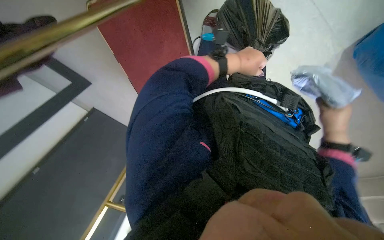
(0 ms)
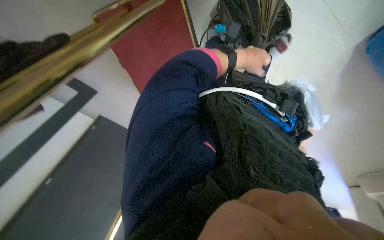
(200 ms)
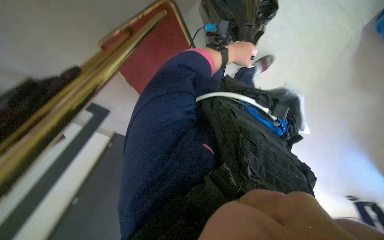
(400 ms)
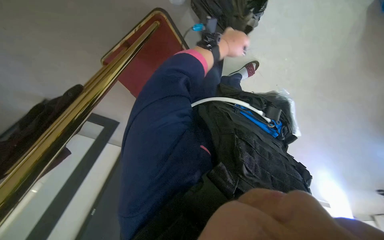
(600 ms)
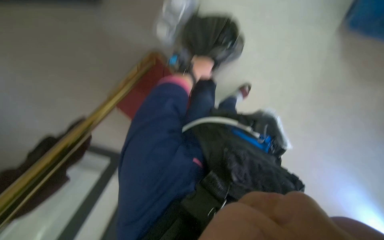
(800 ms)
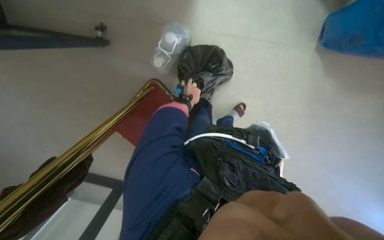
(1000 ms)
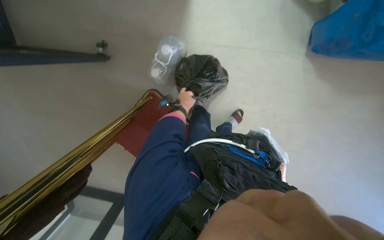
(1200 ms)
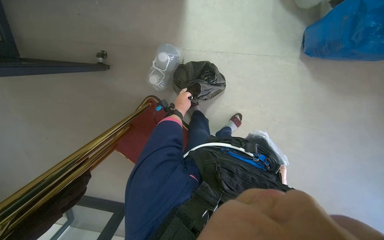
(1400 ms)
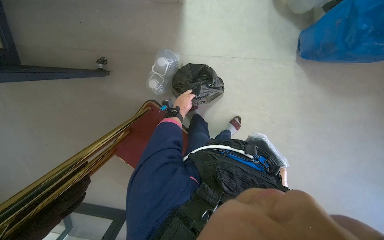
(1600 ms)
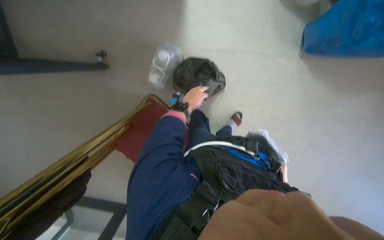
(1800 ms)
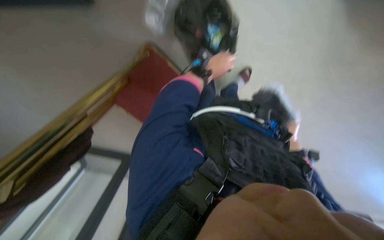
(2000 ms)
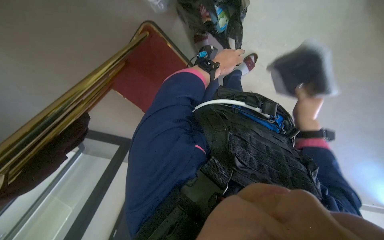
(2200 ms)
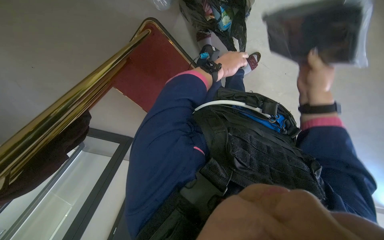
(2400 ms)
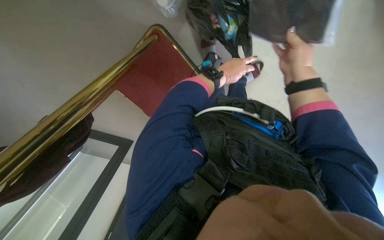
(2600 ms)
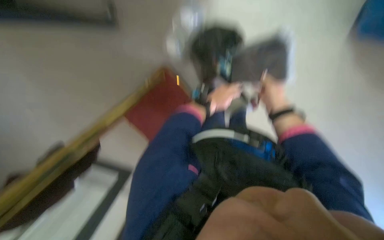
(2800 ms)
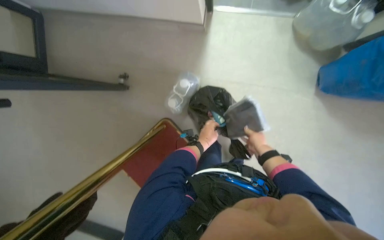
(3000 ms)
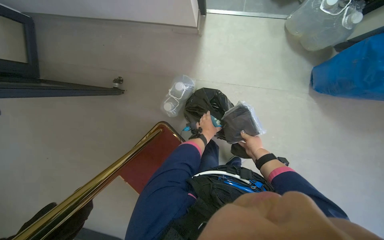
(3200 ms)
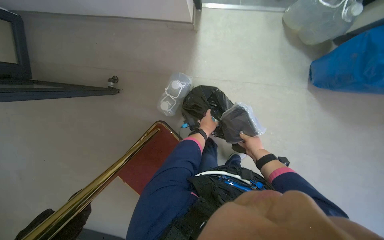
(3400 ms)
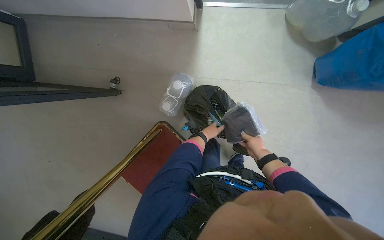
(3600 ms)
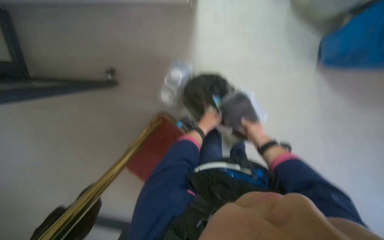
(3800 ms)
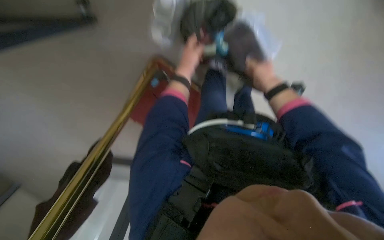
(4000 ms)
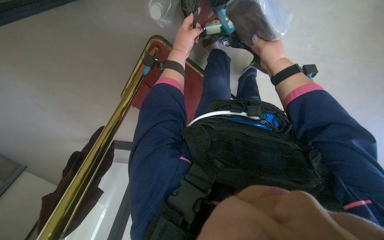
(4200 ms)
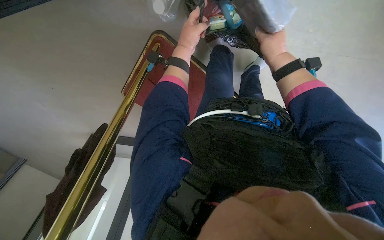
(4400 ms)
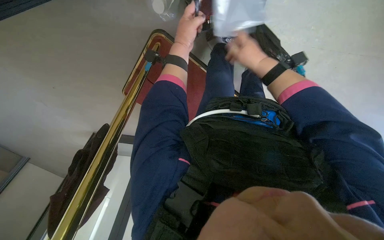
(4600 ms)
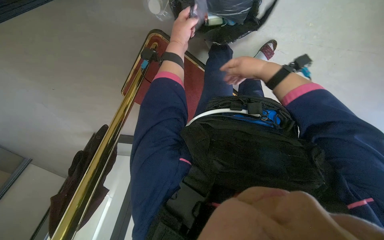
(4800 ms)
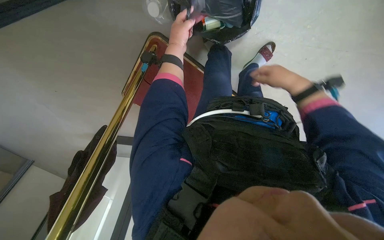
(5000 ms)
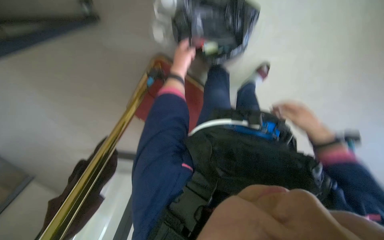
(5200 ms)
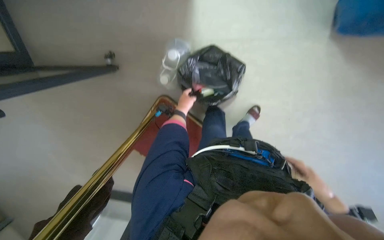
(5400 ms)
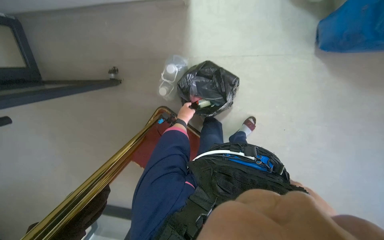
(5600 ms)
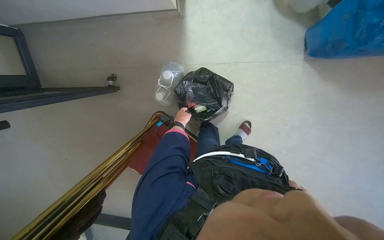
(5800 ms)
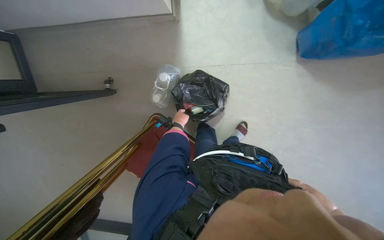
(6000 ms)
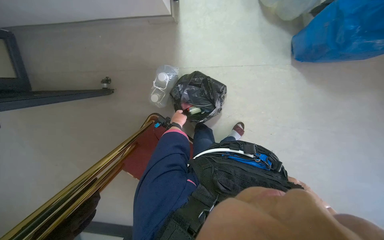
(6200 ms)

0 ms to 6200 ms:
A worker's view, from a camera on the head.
Job: organizing items.
The whole recording: Organizing items on floor. The worker sorts items from a box, moves bottles, and collects items into a trash bag on the floor.
0 ms to 1600 ms: The view tilts some 25 degrees upward. The left hand travels to the left by roughly 10 cm.
1600 ms to 3200 ms: The view tilts about 20 degrees downward.
3200 ms to 4600 ms: The camera pitches downward, by roughly 25 degrees. Both hands move up the picture, approximately 20 cm.
4600 ms to 6200 ms: The wearer looks approximately 30 degrees further upward.

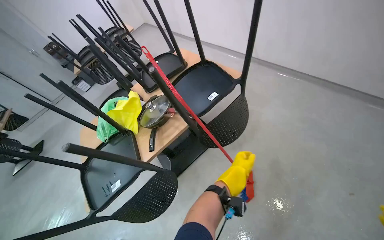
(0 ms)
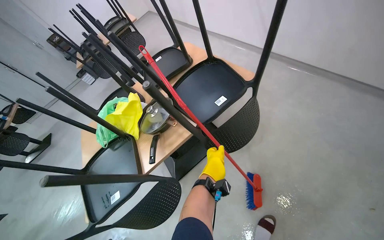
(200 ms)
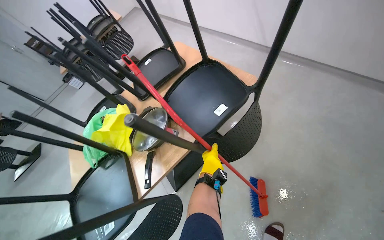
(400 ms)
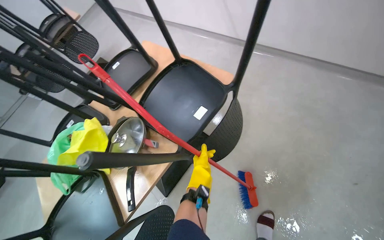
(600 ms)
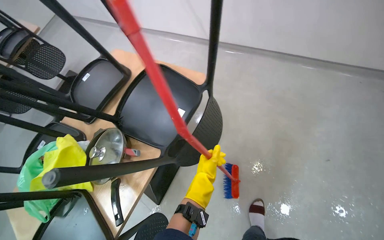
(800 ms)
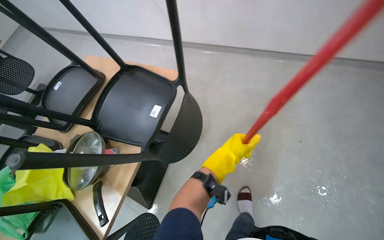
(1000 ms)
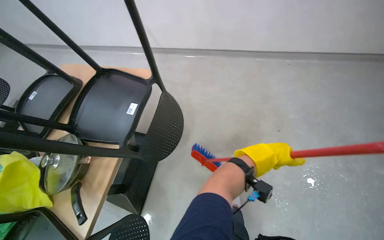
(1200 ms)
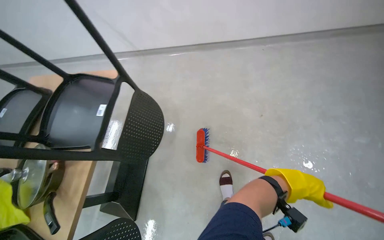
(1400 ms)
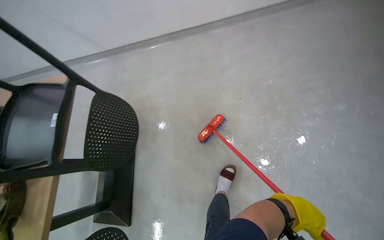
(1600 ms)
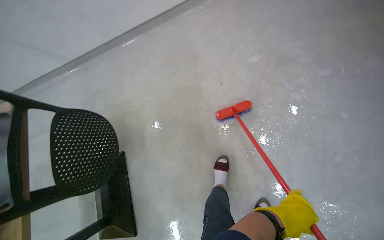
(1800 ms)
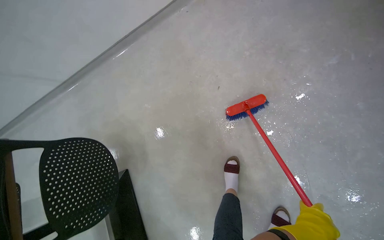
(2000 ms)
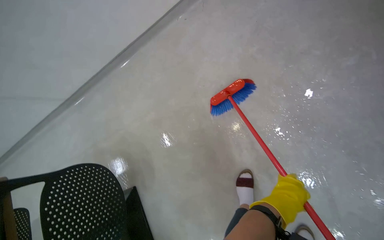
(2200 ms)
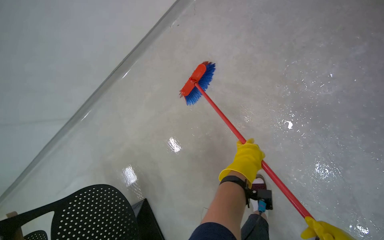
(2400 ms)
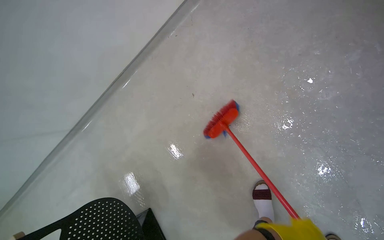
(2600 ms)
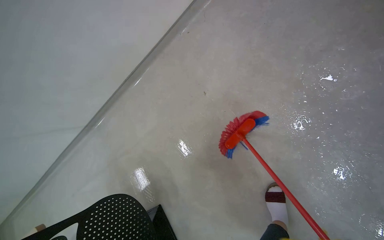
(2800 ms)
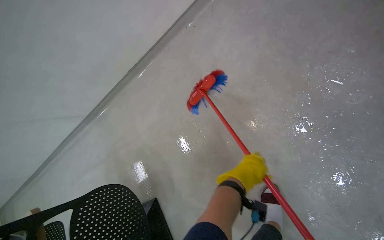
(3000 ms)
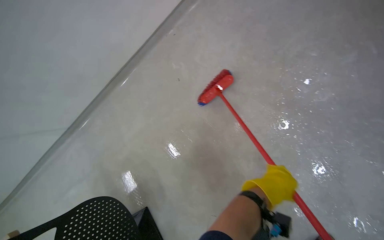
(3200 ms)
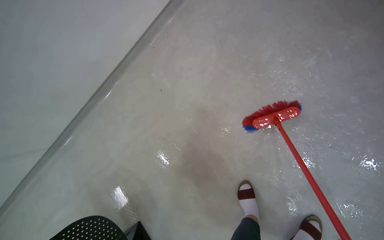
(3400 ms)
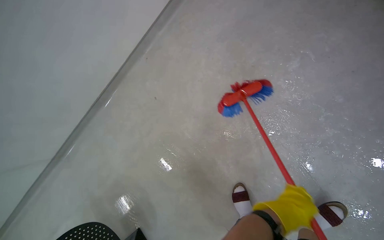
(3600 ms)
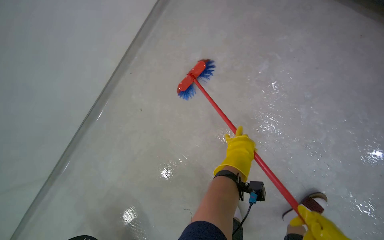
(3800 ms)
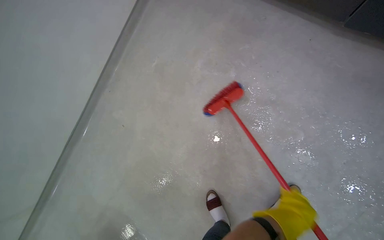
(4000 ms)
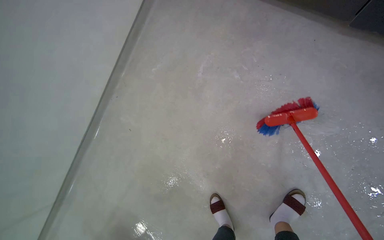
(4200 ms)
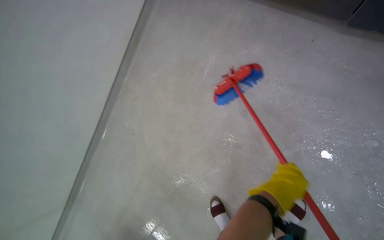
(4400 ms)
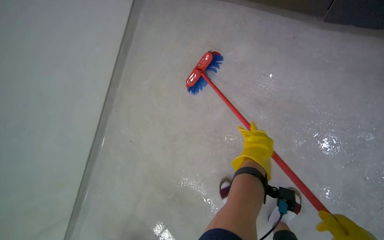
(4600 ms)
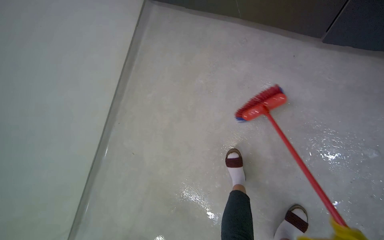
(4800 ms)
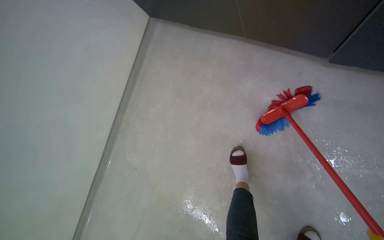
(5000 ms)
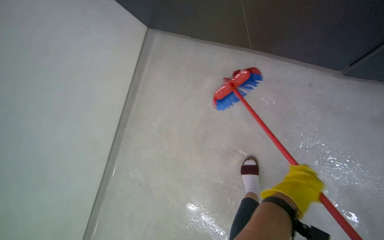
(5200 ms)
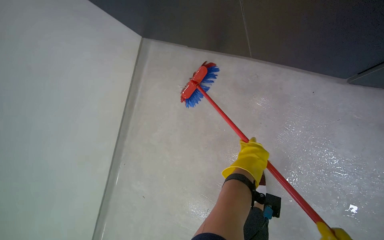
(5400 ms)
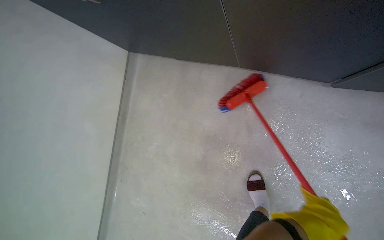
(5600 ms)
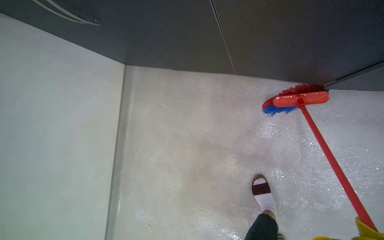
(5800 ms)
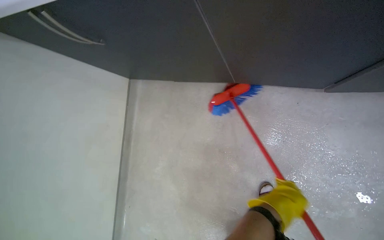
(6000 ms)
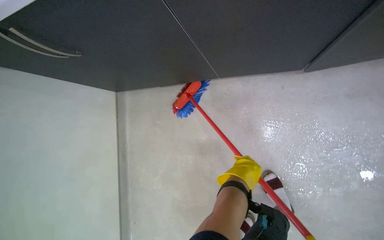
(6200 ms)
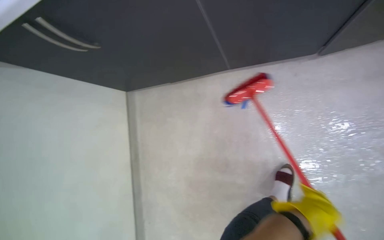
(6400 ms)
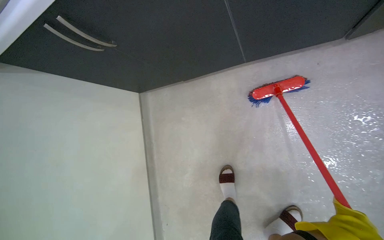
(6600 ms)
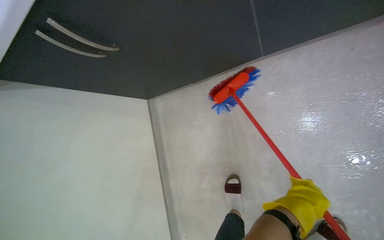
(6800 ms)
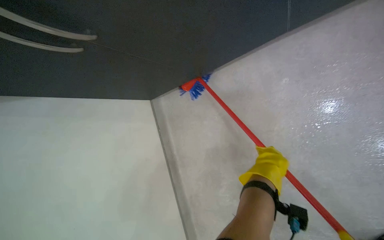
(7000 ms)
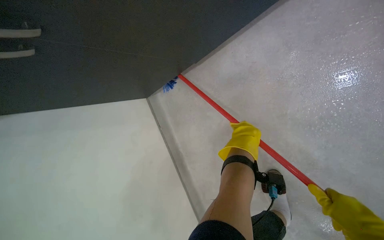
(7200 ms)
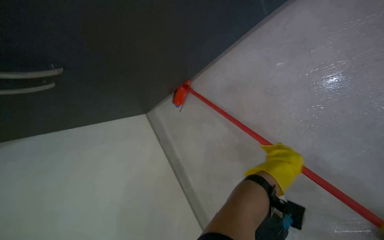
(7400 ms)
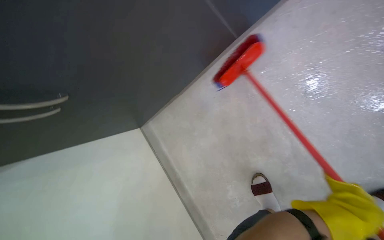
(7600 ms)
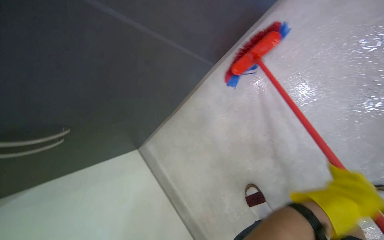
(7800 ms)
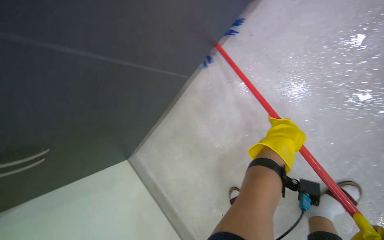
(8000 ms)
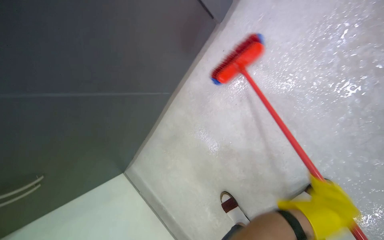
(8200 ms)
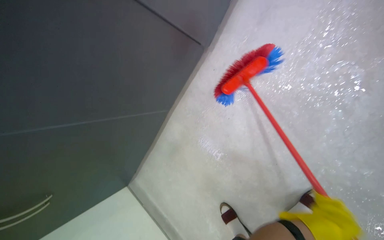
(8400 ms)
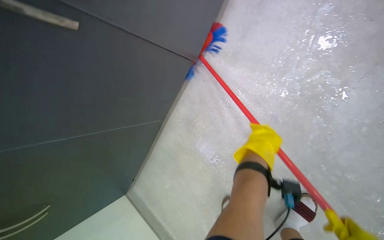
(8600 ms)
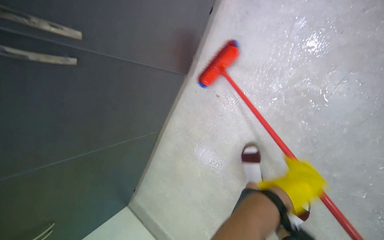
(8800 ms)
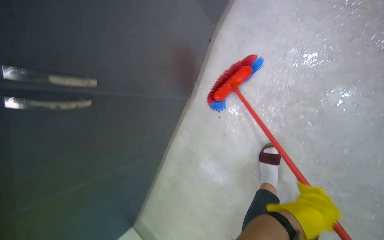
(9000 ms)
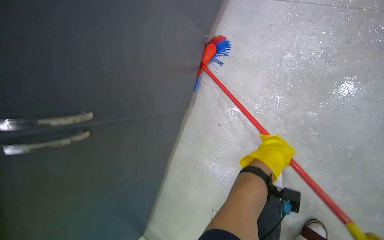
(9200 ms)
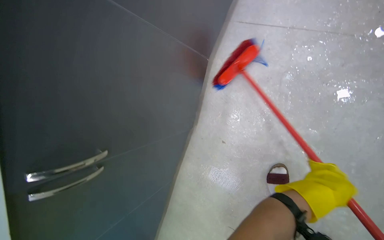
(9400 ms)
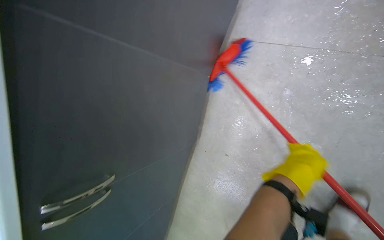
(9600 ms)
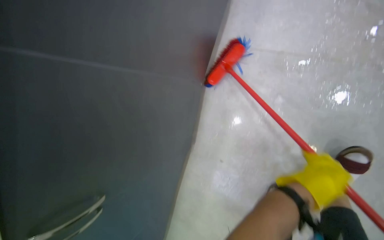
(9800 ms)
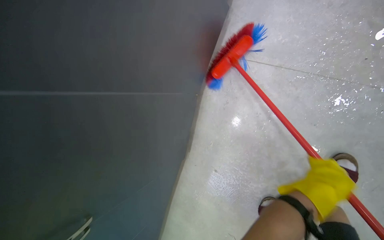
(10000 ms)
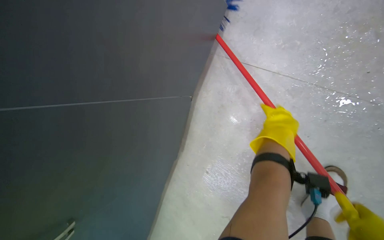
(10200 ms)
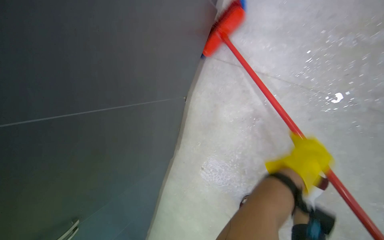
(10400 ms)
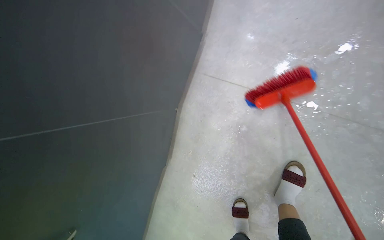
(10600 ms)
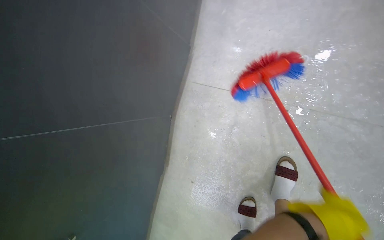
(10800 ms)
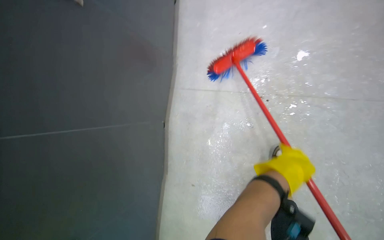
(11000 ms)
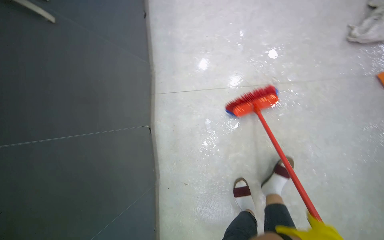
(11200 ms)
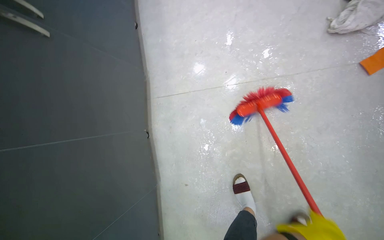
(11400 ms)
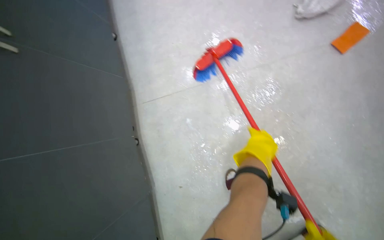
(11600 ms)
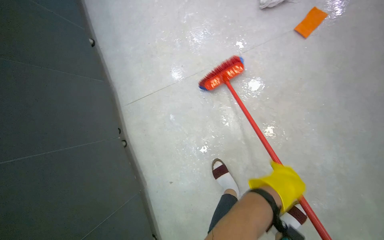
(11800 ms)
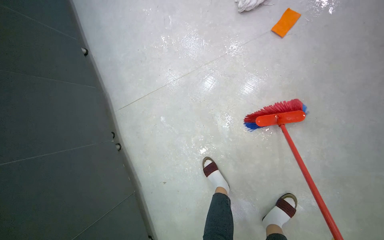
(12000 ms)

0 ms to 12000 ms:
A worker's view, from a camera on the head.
Job: mopping floor.
The whole recording: Mopping kitchen floor. The worker mops the kitchen floor with a flat mop, periodically cleaning the mop head in a bucket.
0 ms to 1600 ms: The head rotates approximately 50 degrees to the right.
1600 ms to 3000 ms: The camera is carried some 40 cm. Everything in view rotates approximately 30 degrees counterclockwise.
3000 ms to 4400 ms: The camera is carried approximately 50 cm.
4400 ms to 6000 ms: The camera is carried about 40 cm.
6000 ms to 7600 ms: Everything in view rotates approximately 25 degrees counterclockwise.
7600 ms to 9000 ms: The wearer looks about 25 degrees further to the right. The camera pitches upward, by approximately 20 degrees.
9000 ms to 10400 ms: The camera is carried roughly 40 cm.
10400 ms to 12000 ms: The head travels about 60 cm. The view tilts roughly 25 degrees upward. Everything in view rotates about 40 degrees counterclockwise.

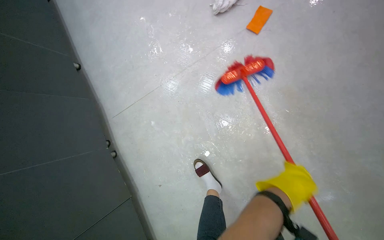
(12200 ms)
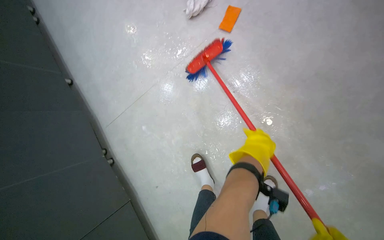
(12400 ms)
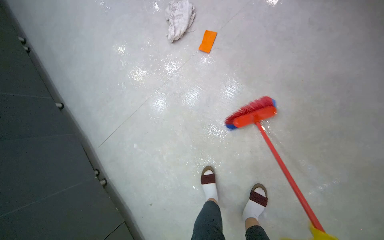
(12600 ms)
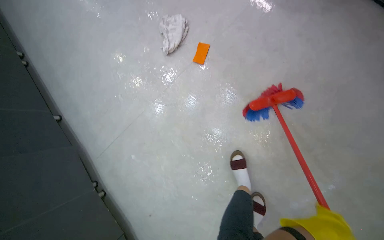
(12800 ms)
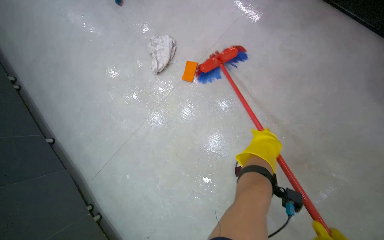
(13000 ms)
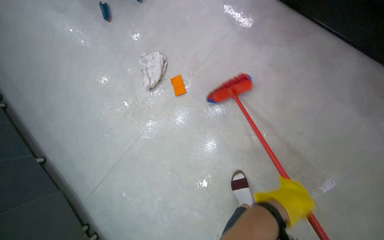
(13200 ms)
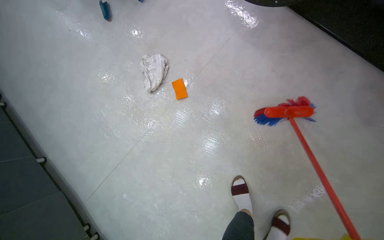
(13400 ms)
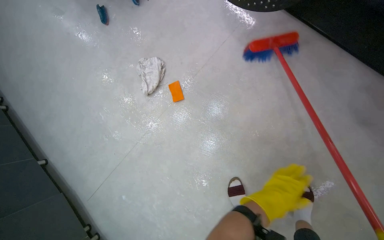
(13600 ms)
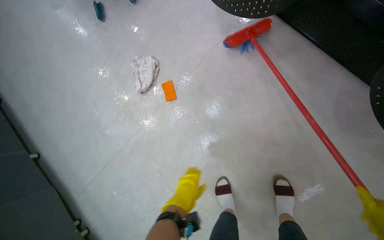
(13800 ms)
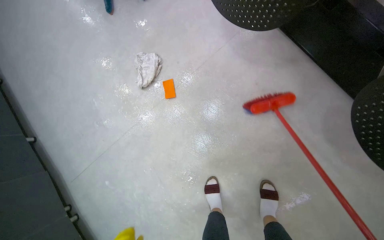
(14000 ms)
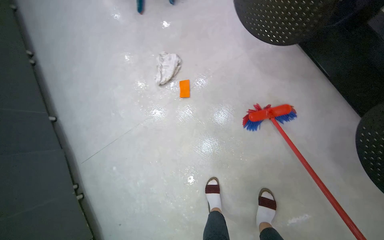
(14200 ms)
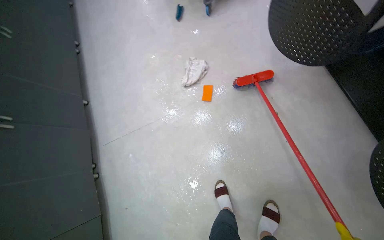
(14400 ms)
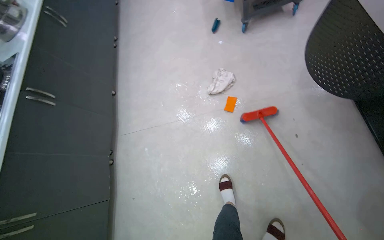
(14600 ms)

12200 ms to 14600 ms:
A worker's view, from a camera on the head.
Job: mopping floor.
The whole recording: Mopping kitchen floor. The worker mops the kitchen floor with a flat mop, periodically cleaning the mop head in a bucket.
12200 ms to 13400 ms: The wearer moves about 40 cm.
13400 ms to 14600 ms: The scene rotates clockwise by approximately 35 degrees.
